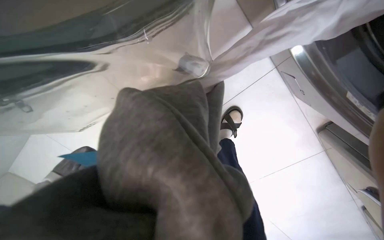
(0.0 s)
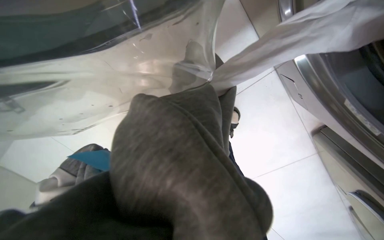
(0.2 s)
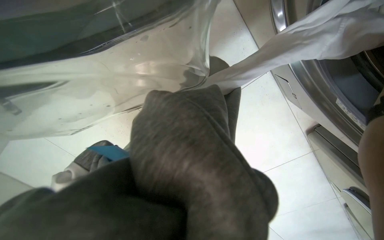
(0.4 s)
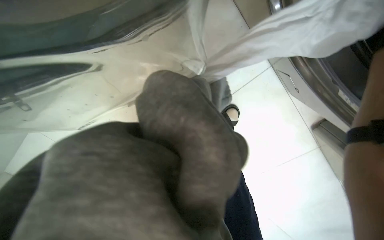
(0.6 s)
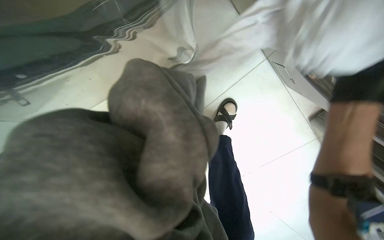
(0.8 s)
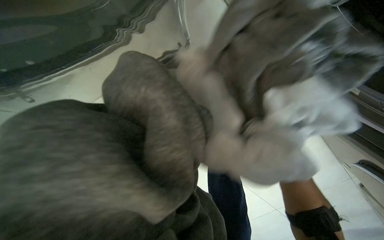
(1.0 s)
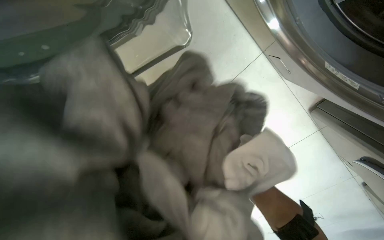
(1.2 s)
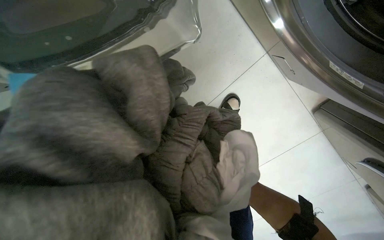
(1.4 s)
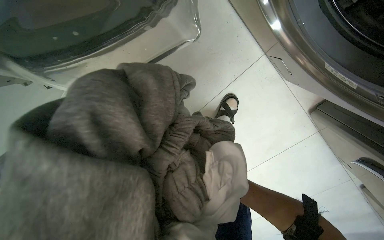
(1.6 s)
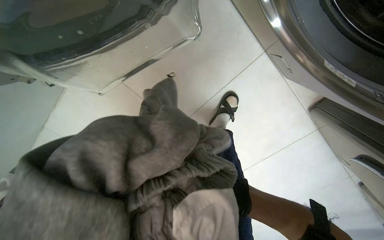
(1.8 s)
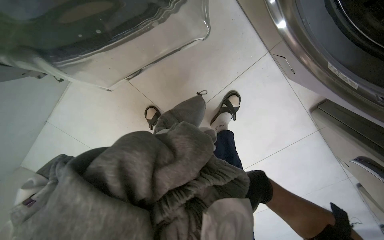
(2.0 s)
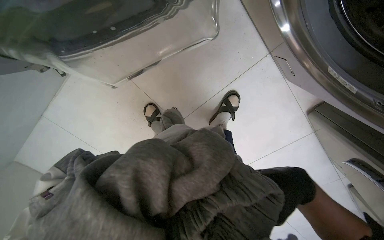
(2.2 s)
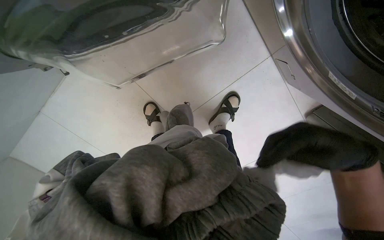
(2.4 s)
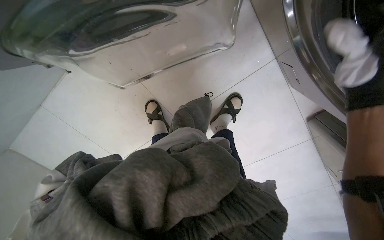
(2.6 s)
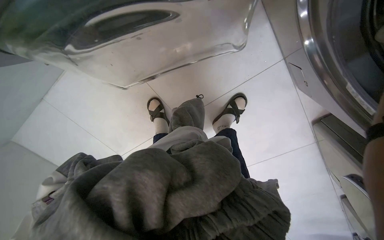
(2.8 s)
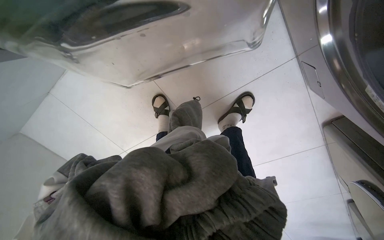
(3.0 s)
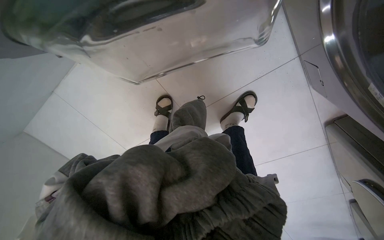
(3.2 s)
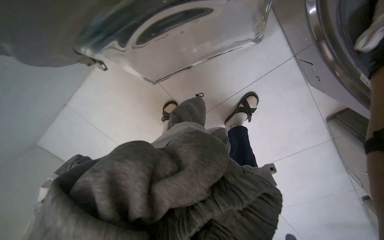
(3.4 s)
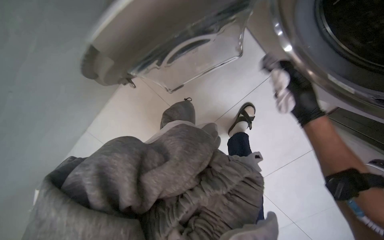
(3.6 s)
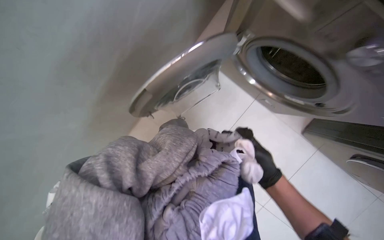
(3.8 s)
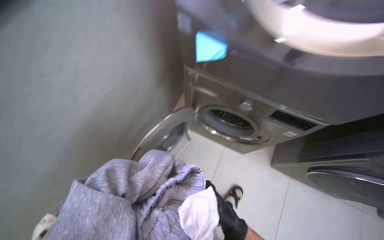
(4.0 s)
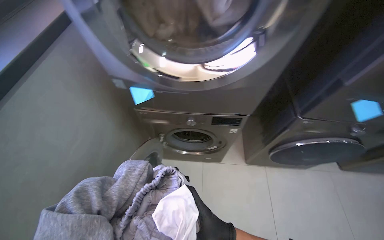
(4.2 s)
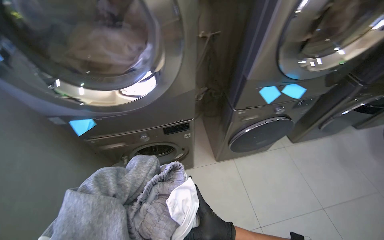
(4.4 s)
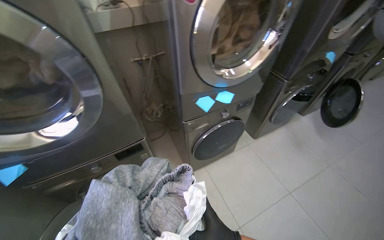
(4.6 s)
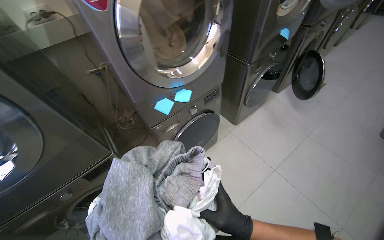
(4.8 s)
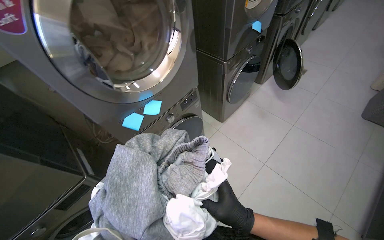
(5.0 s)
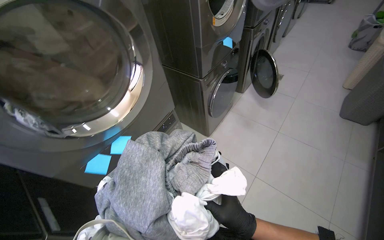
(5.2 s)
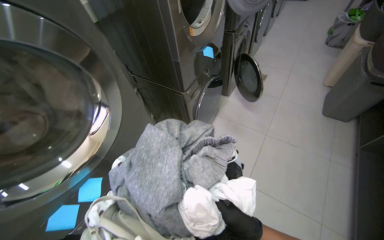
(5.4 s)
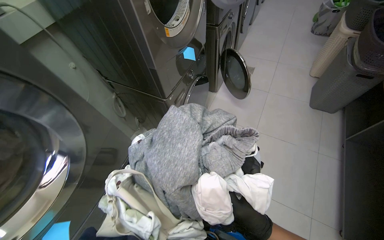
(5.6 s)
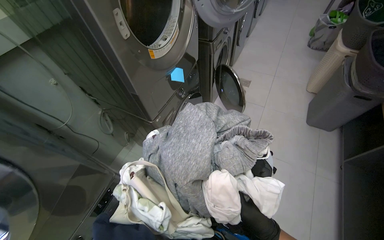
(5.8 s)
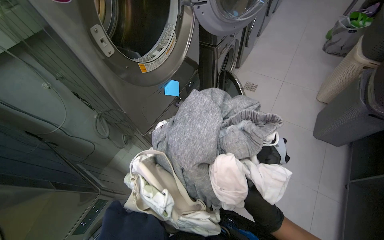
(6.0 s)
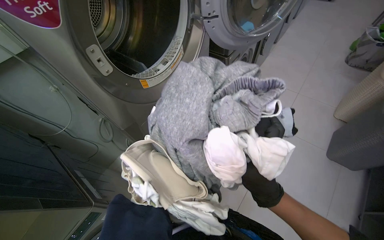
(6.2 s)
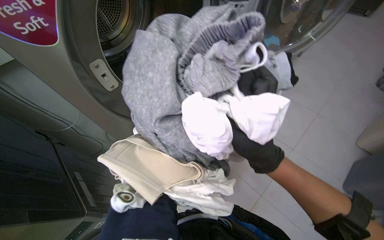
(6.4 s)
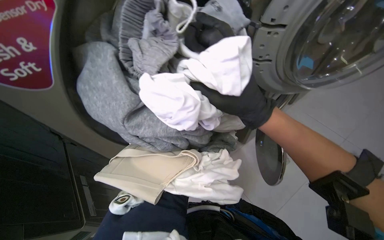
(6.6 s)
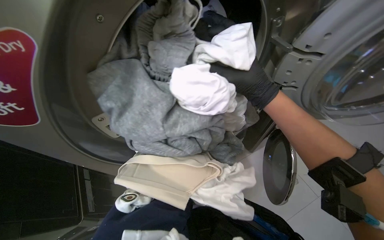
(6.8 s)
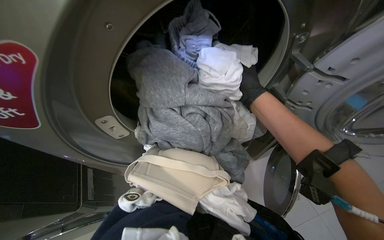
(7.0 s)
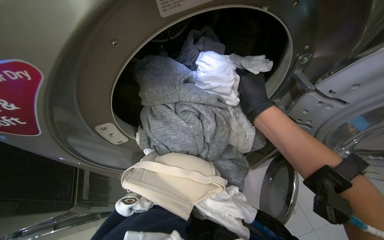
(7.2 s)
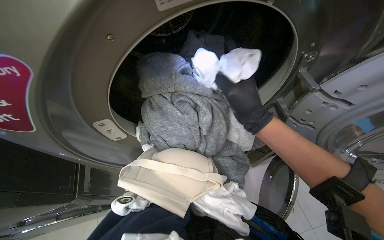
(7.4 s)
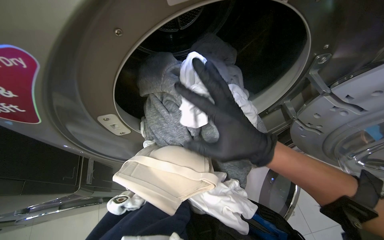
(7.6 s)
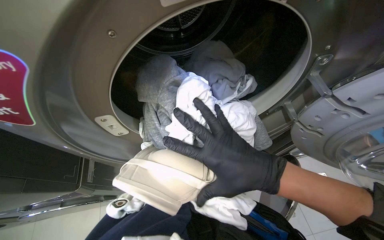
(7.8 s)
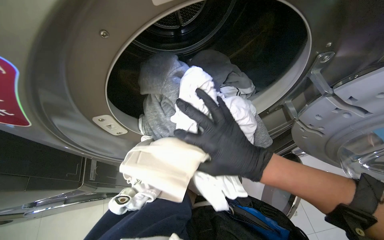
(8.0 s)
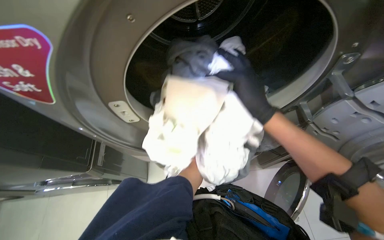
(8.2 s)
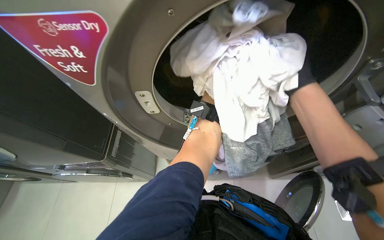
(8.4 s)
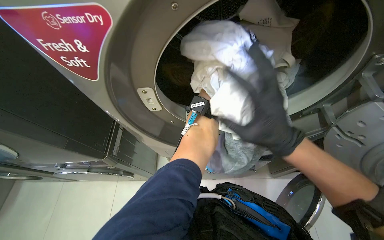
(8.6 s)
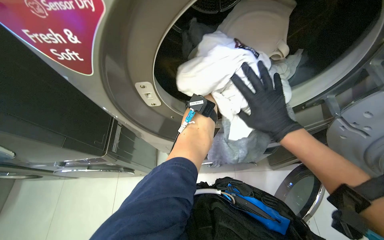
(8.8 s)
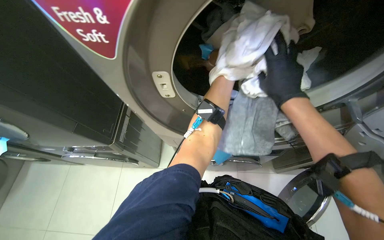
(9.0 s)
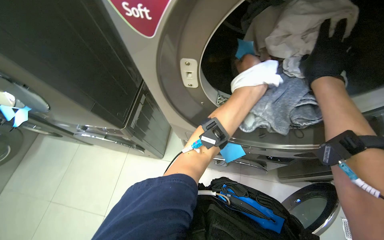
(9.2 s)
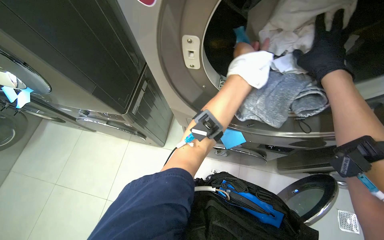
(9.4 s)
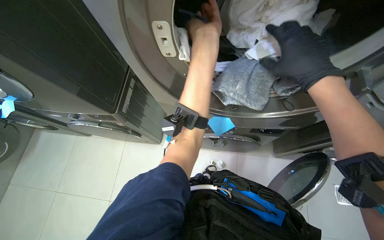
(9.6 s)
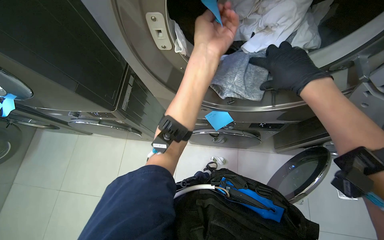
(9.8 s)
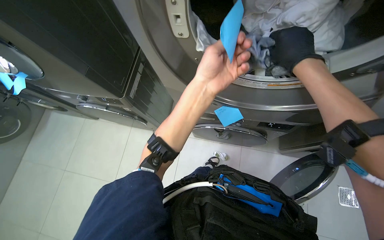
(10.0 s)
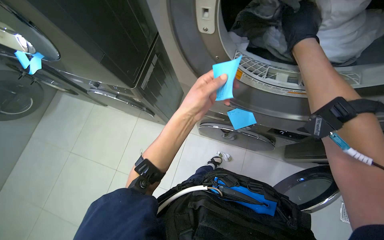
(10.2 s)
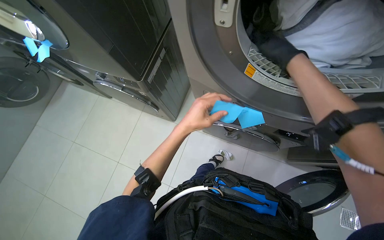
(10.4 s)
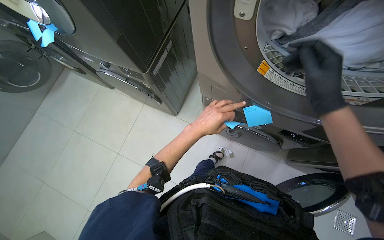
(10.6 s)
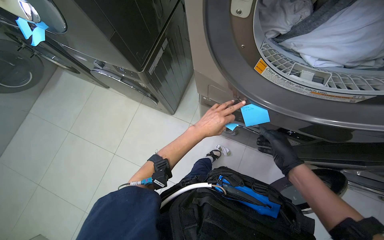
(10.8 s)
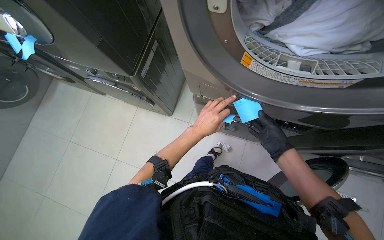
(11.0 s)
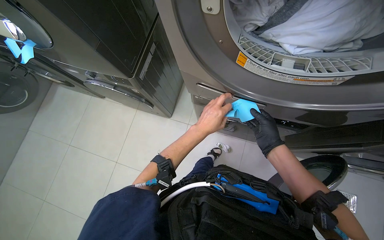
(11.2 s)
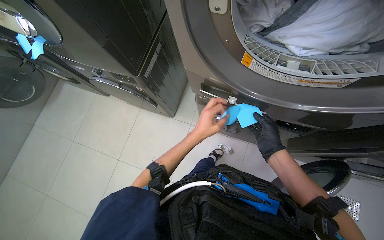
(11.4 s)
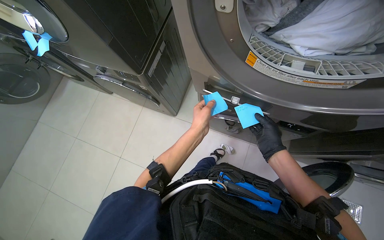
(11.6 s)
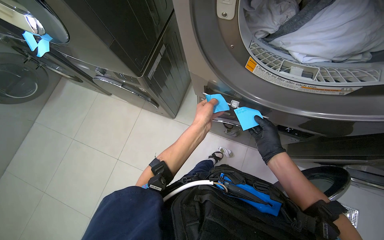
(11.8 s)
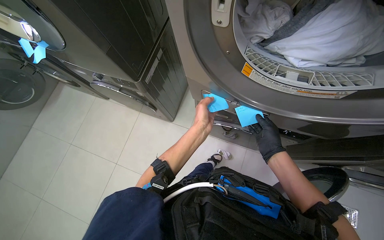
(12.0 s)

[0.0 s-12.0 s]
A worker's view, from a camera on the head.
Job: managing laundry.
The whole recording: Operating laundry machines. The worker places notes on machines, loads and unloads clothes, cleans lint filters, and adjusts machine settings.
0.0 to 1.6 s: The wearer looks approximately 15 degrees further downward.
3.0 to 4.4 s: The head travels some 40 cm. The wearer looks about 20 degrees further to the right. The view tilts roughly 20 degrees upward.
4.4 to 6.0 s: The camera is carried roughly 1 m. The wearer's head swings some 45 degrees to the right.
6.0 to 7.6 s: The head turns to the left by about 25 degrees. The right hand is displaced up the picture by some 50 cm.
7.6 to 9.0 s: The right hand swings up and down the picture, approximately 15 cm each way, with 2 reversals.
10.4 to 12.0 s: The right hand is displaced down the picture and farther from the camera by roughly 30 cm.

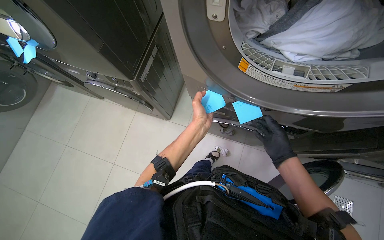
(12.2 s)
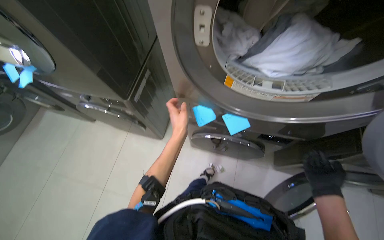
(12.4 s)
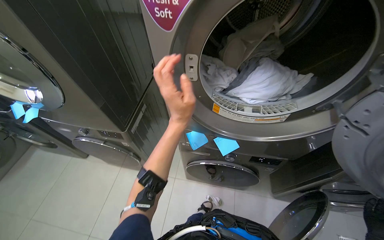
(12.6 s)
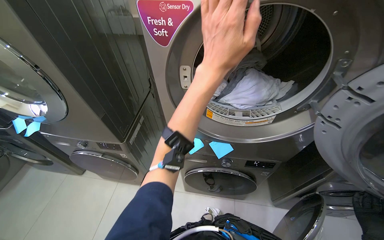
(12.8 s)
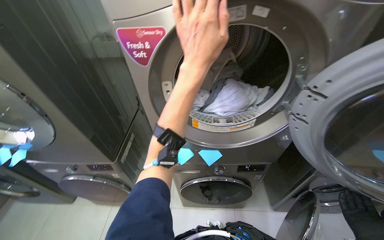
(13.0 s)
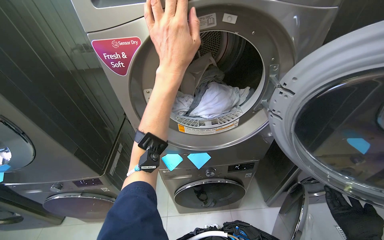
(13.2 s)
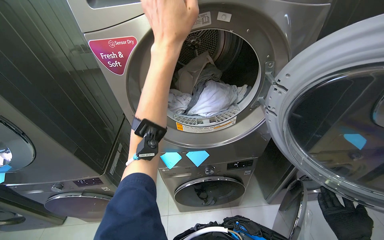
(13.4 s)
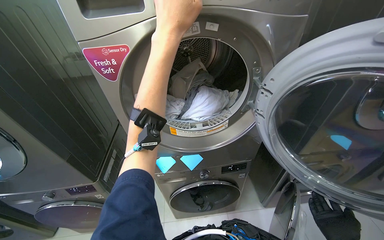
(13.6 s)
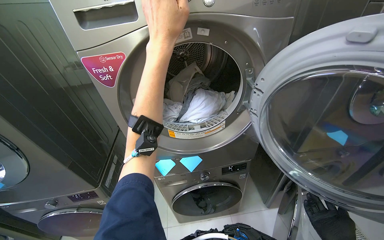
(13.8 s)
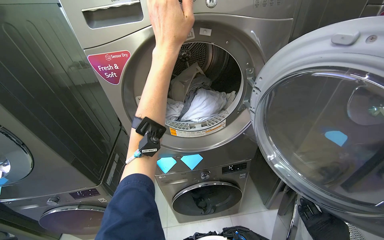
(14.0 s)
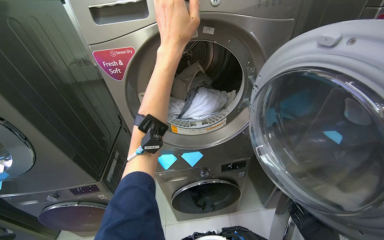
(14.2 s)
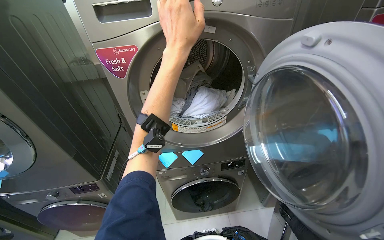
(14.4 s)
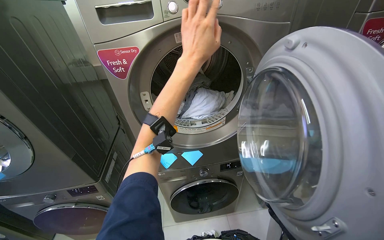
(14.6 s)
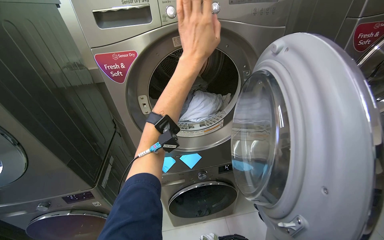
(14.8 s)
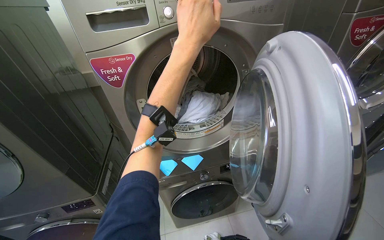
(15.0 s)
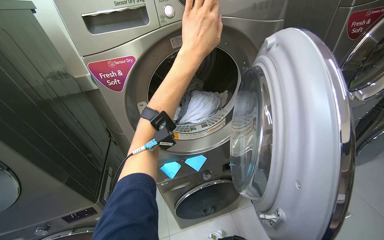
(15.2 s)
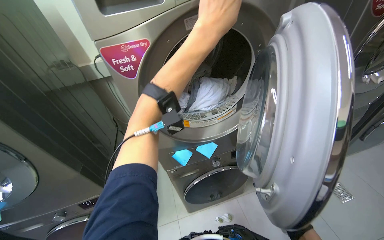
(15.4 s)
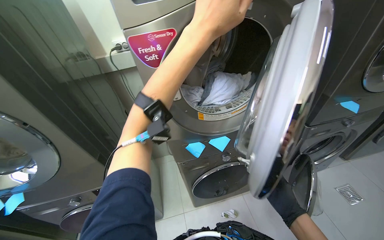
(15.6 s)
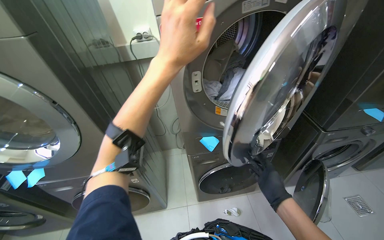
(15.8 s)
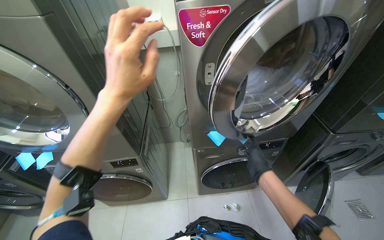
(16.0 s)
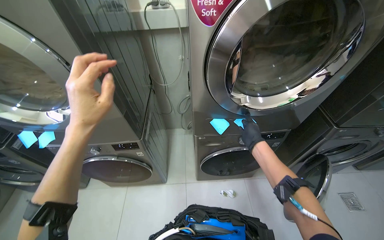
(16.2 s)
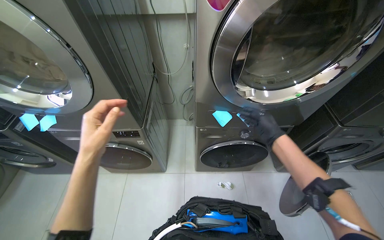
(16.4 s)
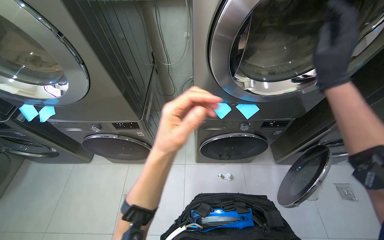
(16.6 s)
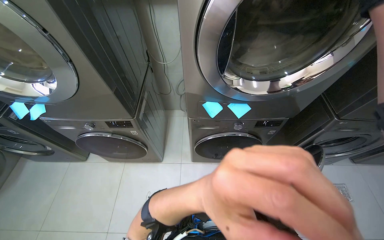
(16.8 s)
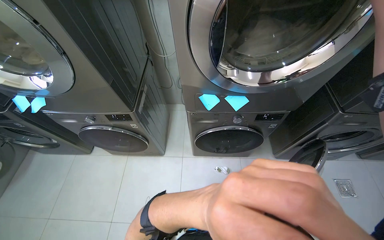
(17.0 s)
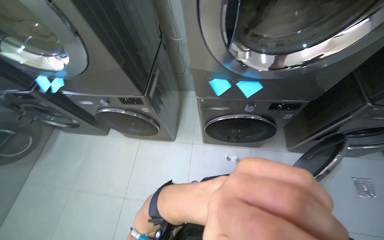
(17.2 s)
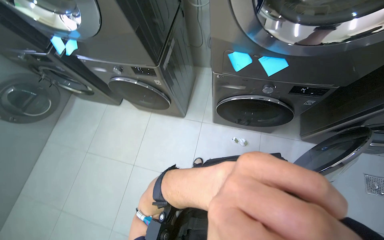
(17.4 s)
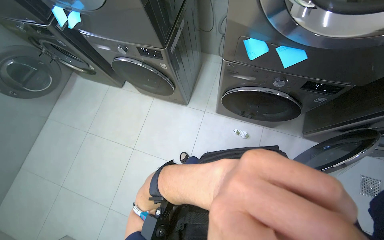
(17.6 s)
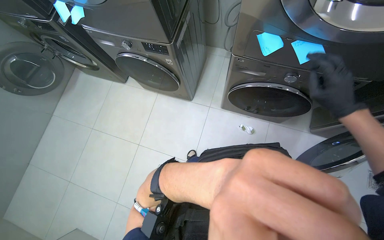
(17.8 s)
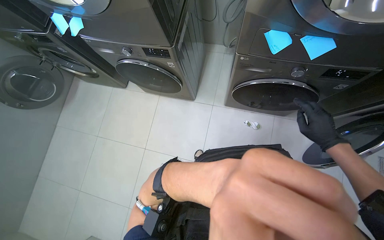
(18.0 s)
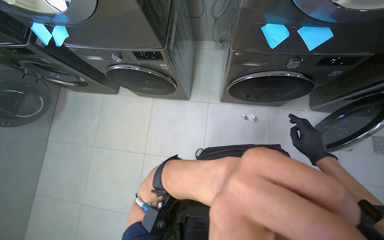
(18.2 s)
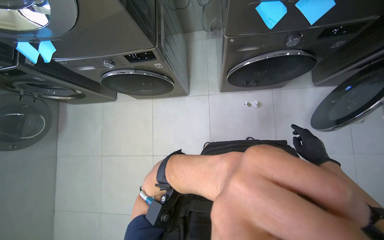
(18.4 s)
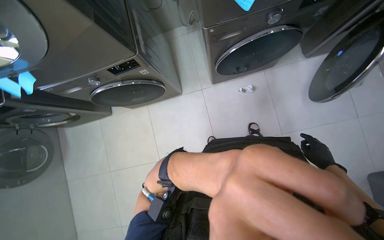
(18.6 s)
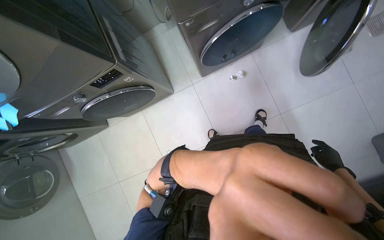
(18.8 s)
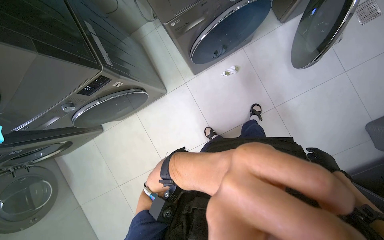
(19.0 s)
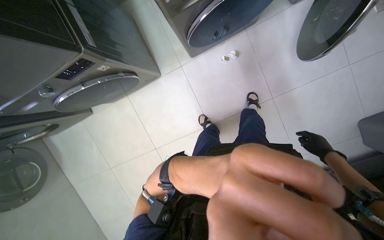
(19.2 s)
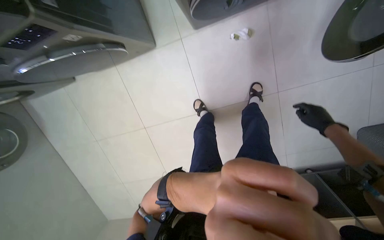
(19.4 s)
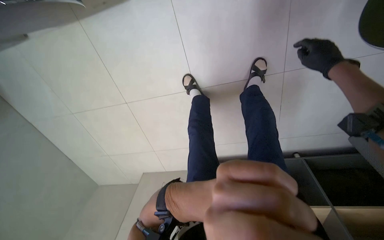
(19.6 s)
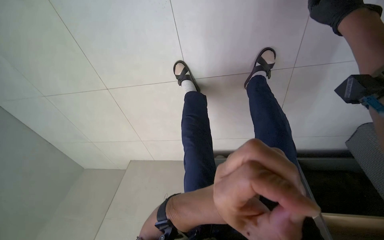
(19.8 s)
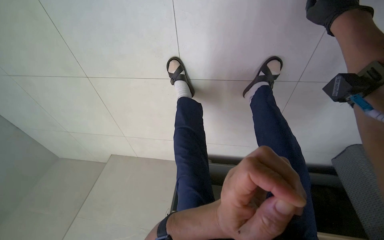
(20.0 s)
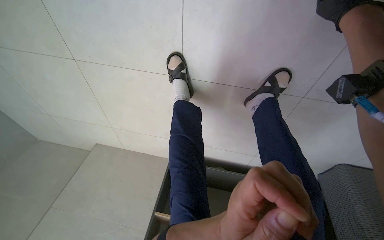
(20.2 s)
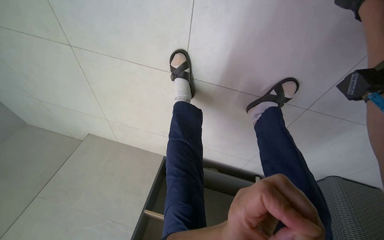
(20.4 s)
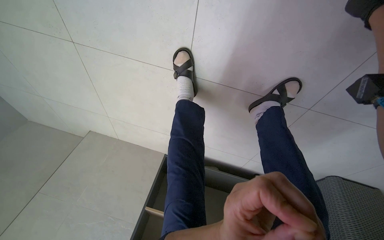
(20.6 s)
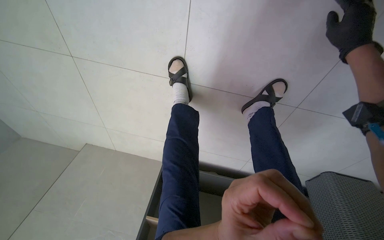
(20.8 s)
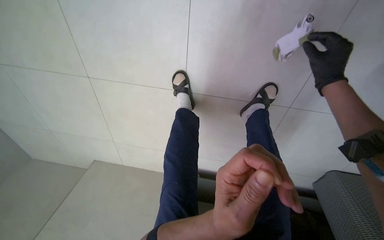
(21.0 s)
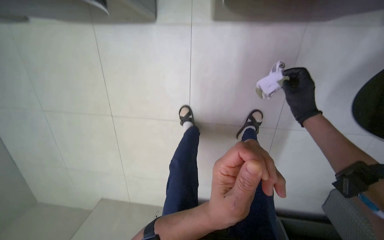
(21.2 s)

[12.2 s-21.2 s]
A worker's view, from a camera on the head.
Job: managing laundry.
The whole recording: Operating laundry machines. The worker places notes on machines, loads and unloads clothes, cleans lint filters, and adjusts machine settings.
12.2 to 13.8 s: The head rotates approximately 25 degrees to the right. The view tips upward by about 40 degrees.
15.2 to 16.6 s: The camera pitches downward, by approximately 20 degrees. The left hand goes about 35 cm down the picture, and moves some 50 cm to the left and comes back.
16.6 to 18.2 s: The view tips downward by about 25 degrees.
18.2 to 19.8 s: The camera is carried approximately 70 cm. The head rotates roughly 25 degrees to the right. The wearer looks some 50 degrees further downward.
19.8 to 21.2 s: The camera pitches upward, by about 20 degrees.
